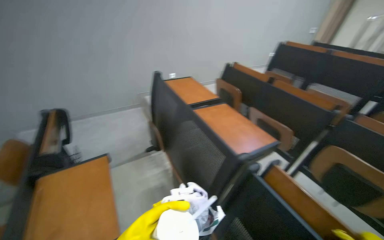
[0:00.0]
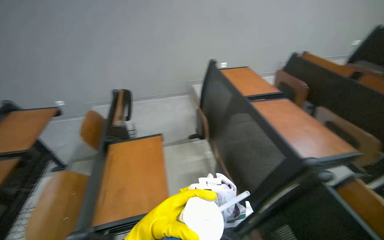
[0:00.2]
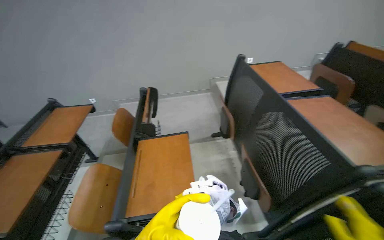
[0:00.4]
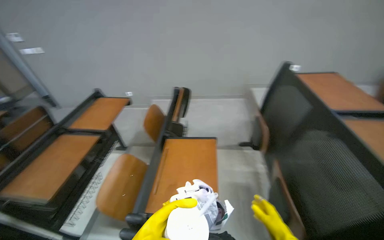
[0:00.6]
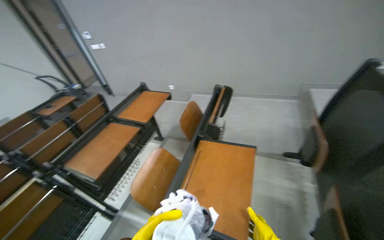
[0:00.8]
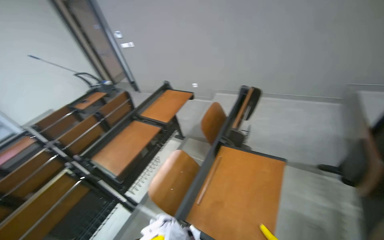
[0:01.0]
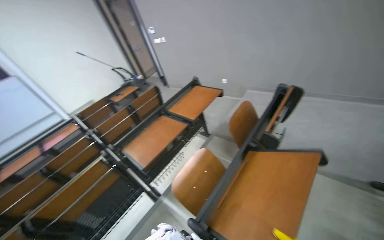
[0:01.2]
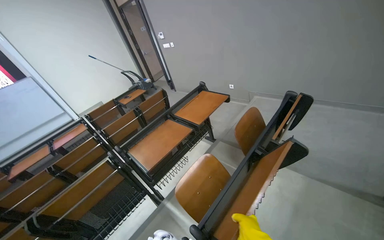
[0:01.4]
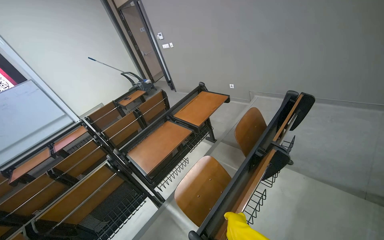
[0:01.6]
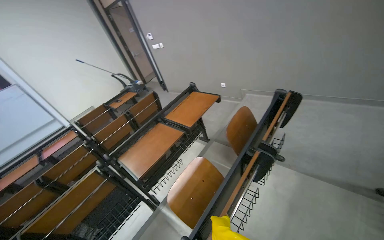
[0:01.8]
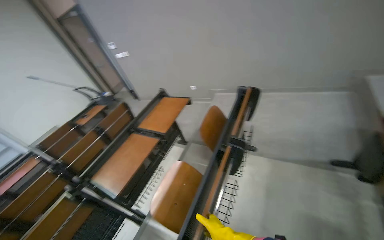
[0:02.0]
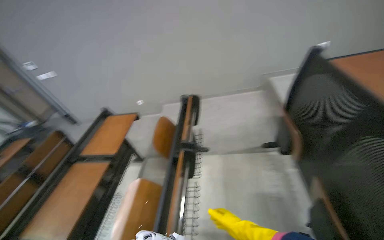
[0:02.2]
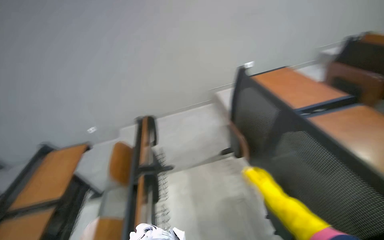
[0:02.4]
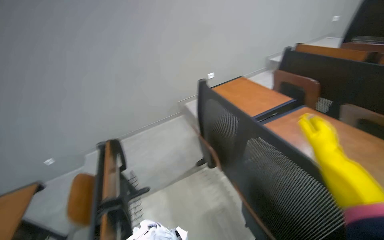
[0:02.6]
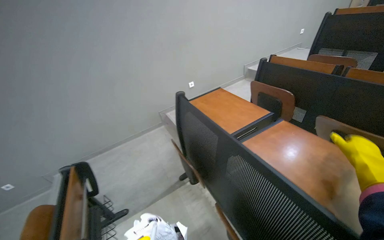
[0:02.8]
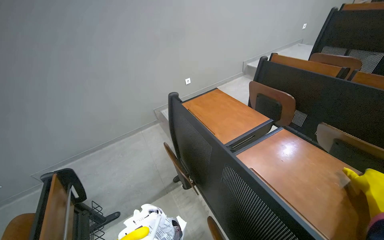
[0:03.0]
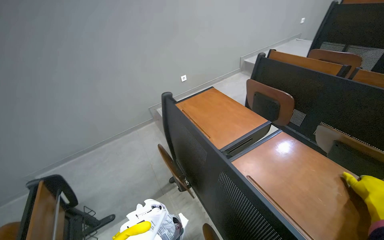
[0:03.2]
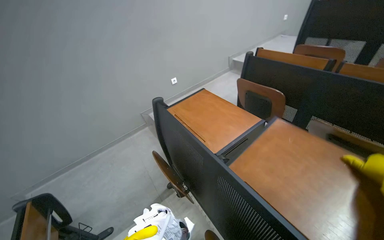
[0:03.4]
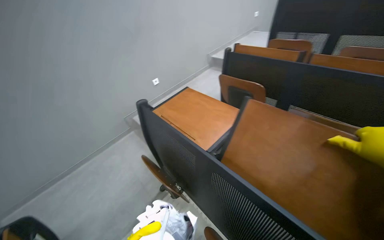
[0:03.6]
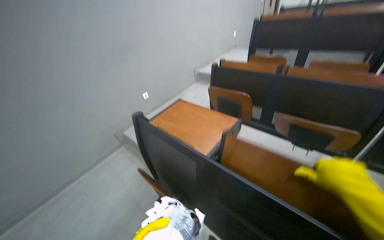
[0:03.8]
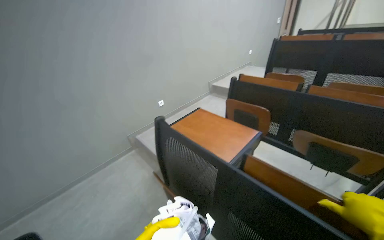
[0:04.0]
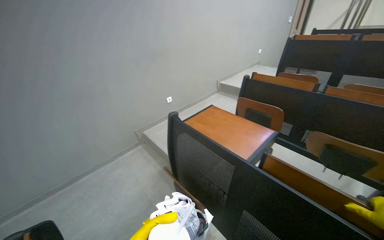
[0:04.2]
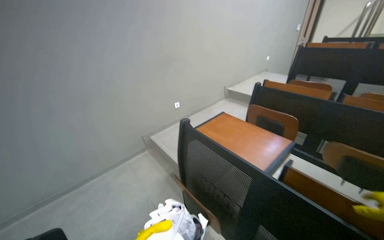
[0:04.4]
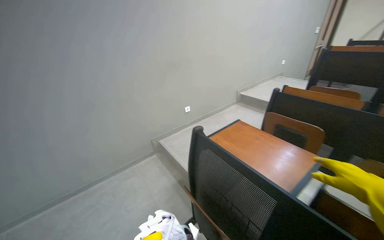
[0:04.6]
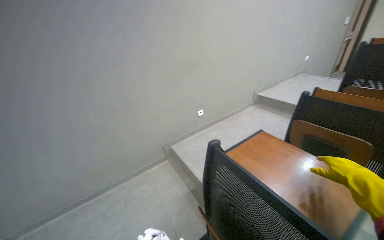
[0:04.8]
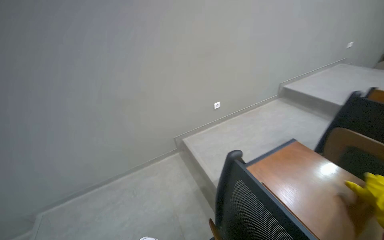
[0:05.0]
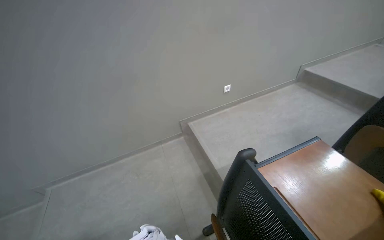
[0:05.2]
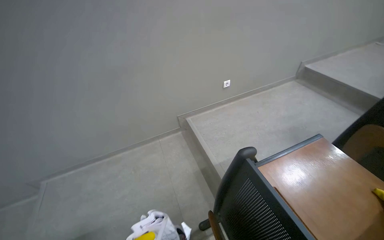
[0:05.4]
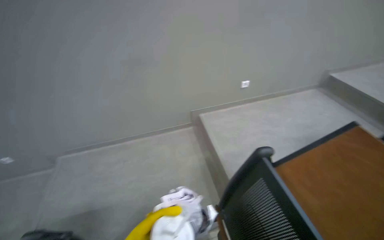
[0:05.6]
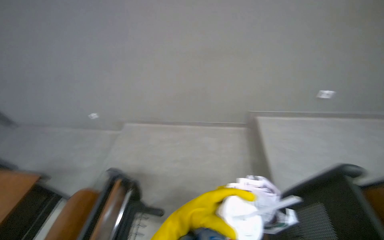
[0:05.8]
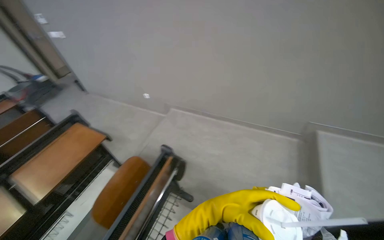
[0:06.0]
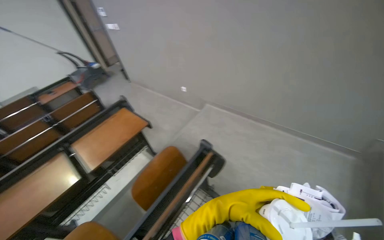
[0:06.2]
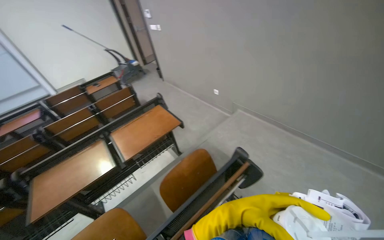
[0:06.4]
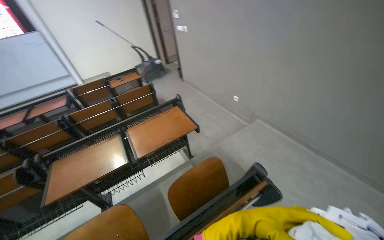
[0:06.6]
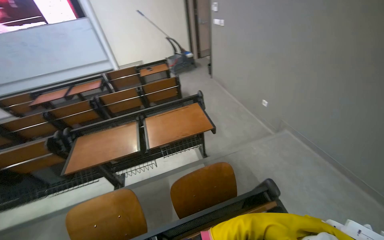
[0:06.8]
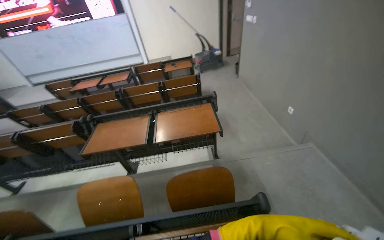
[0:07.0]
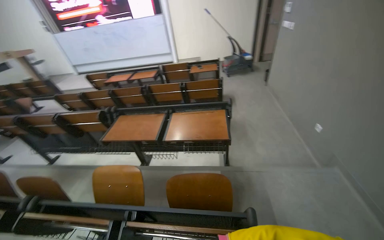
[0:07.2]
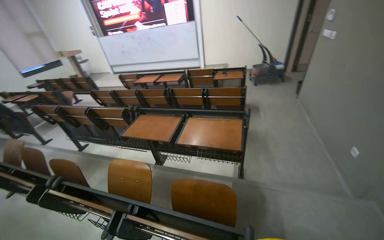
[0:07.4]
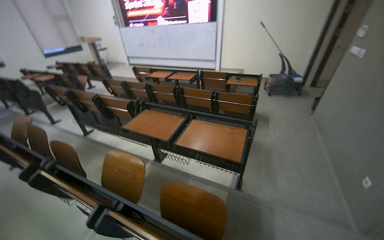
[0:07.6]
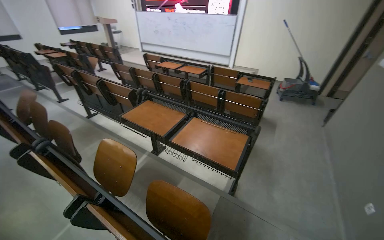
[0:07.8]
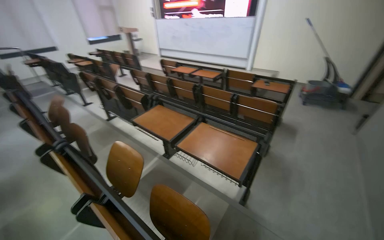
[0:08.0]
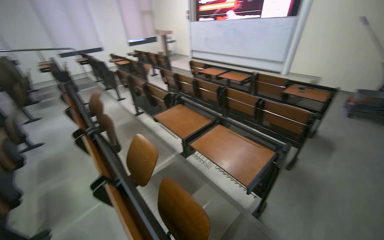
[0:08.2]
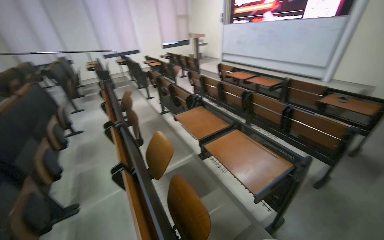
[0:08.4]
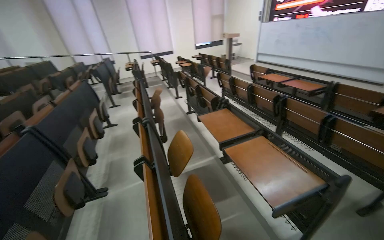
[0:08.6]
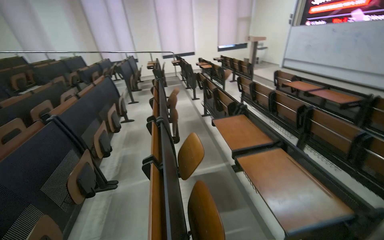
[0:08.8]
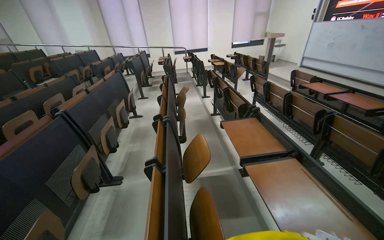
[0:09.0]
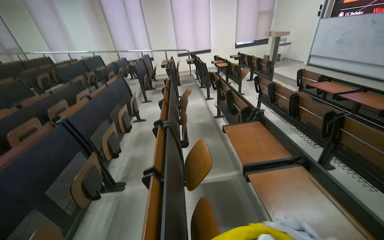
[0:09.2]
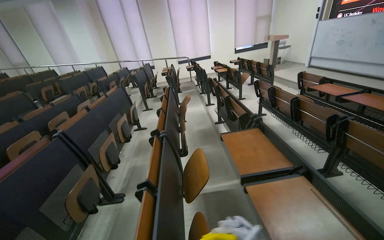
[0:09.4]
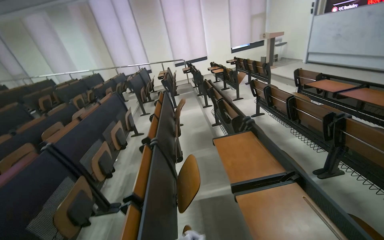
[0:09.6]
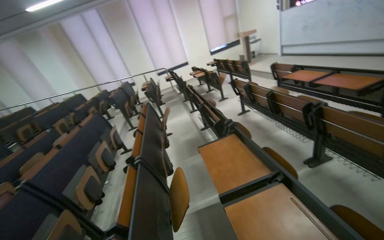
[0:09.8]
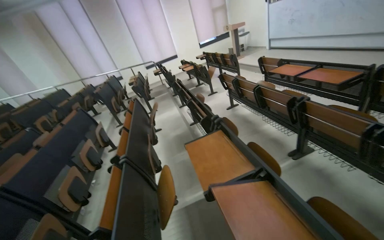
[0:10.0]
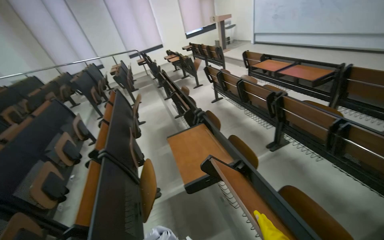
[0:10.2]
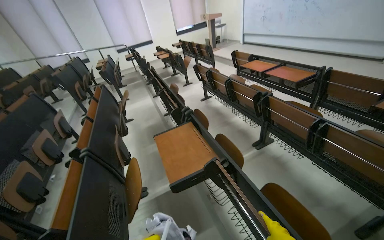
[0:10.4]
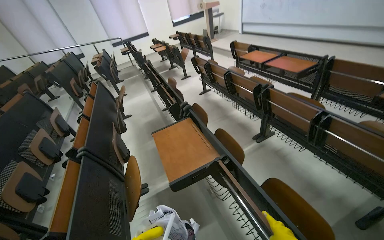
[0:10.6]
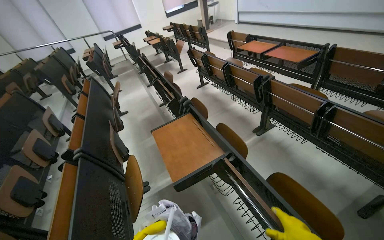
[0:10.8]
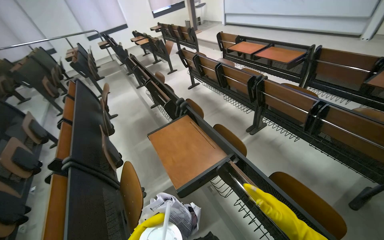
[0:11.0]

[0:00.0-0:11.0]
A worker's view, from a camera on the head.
Job: wiping surfaces.
The whole recording: Wiping desks in lecture hall. The worker wipes the surfaces of the desks in the lecture hall.
0:00.0 to 0:01.6: The head turns to the left by some 75 degrees.
0:01.6 to 0:03.2: The wearer moves approximately 50 cm. The wearer's head swings roughly 70 degrees to the right. The view tilts some 15 degrees upward.
0:04.8 to 0:06.2: The wearer looks roughly 70 degrees further to the left. The camera pitches downward, by some 20 degrees.
0:06.2 to 0:07.8: The head travels about 40 cm. The wearer's head swings approximately 80 degrees to the left.
0:07.8 to 0:09.4: The wearer's head swings roughly 55 degrees to the left.
0:09.4 to 0:11.0: The wearer moves roughly 40 cm. The wearer looks roughly 25 degrees further to the right.

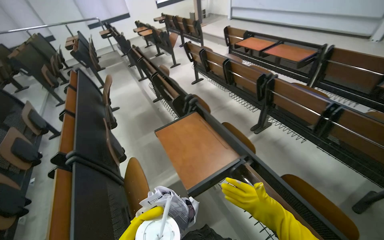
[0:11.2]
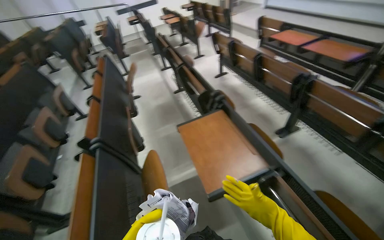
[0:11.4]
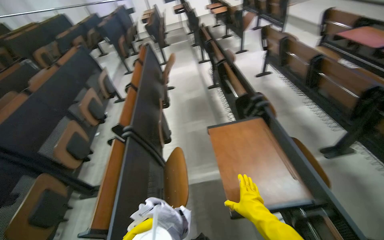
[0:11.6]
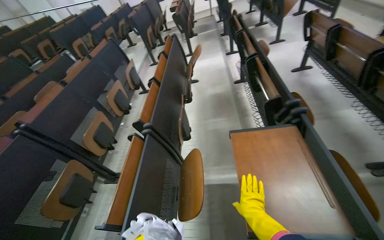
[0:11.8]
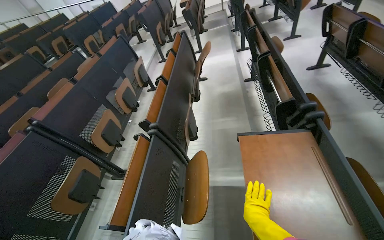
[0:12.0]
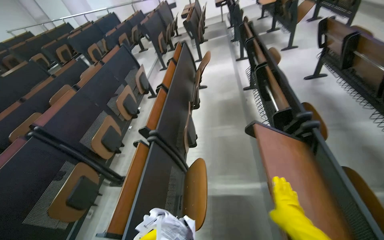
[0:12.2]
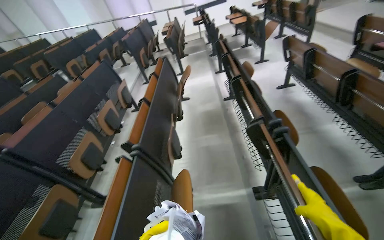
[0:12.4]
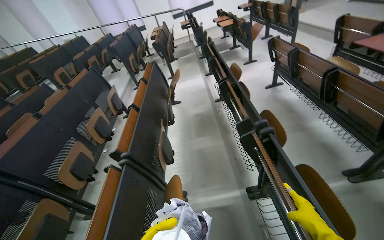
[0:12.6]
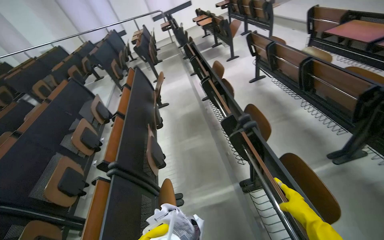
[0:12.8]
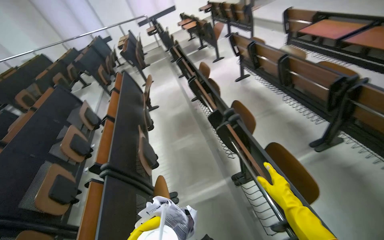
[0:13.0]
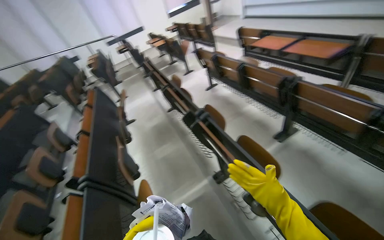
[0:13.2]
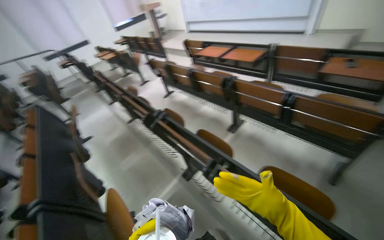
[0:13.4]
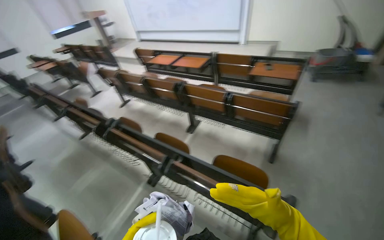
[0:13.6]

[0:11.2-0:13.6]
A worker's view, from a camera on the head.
Job: wiping surfaces.
The whole recording: Wiping desks in lecture hall. The worker wipes the surfaces of the desks in the lecture hall.
0:11.2 to 0:12.4: The wearer looks roughly 30 degrees further to the left.
0:12.4 to 0:13.6: The wearer's head swings about 55 degrees to the right. The wearer looks approximately 15 degrees further upward.

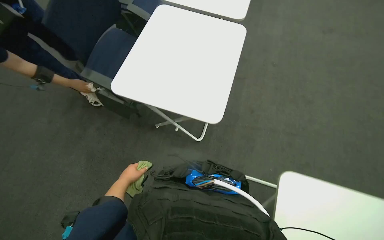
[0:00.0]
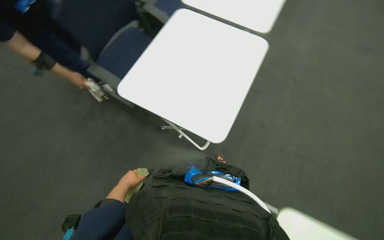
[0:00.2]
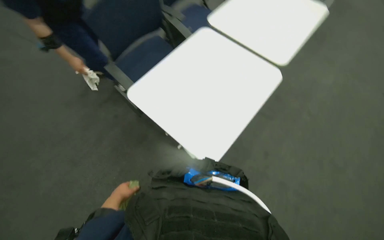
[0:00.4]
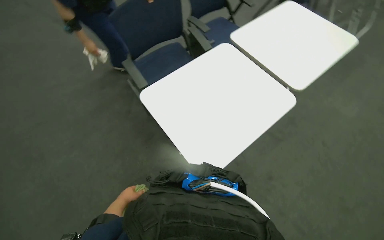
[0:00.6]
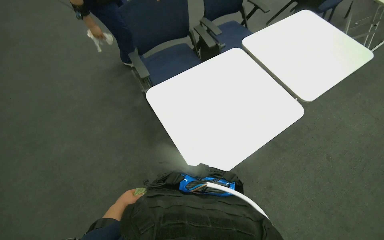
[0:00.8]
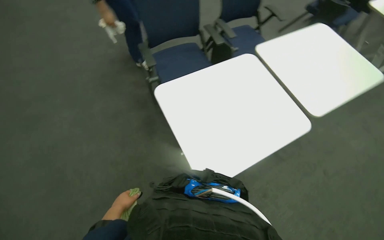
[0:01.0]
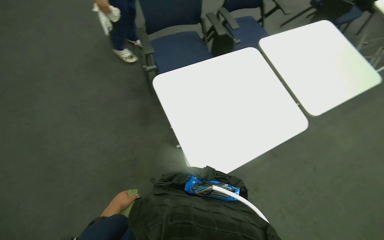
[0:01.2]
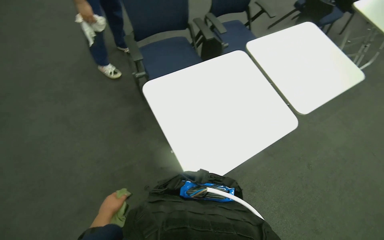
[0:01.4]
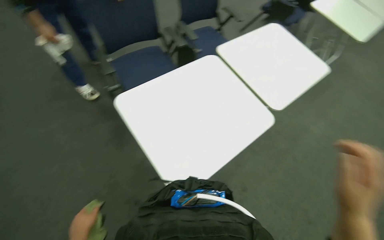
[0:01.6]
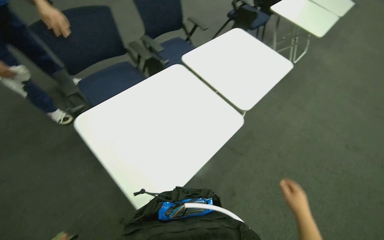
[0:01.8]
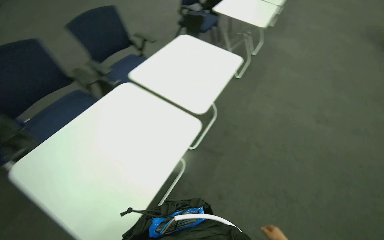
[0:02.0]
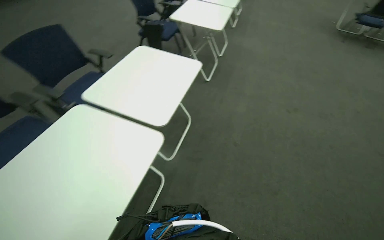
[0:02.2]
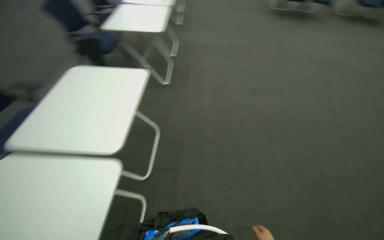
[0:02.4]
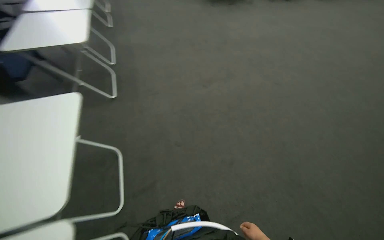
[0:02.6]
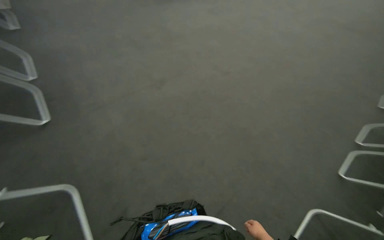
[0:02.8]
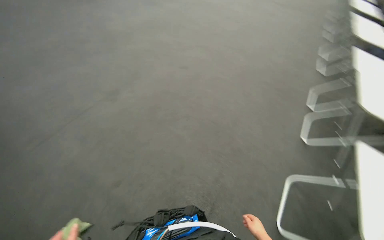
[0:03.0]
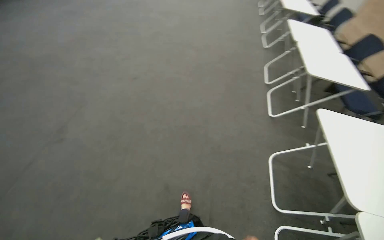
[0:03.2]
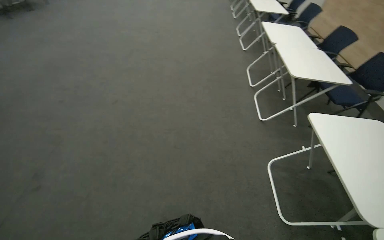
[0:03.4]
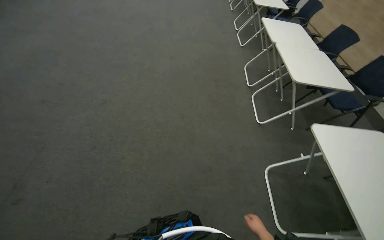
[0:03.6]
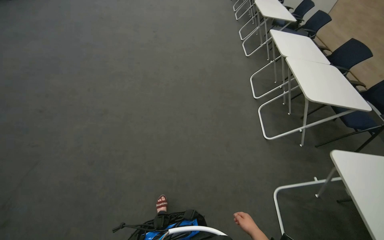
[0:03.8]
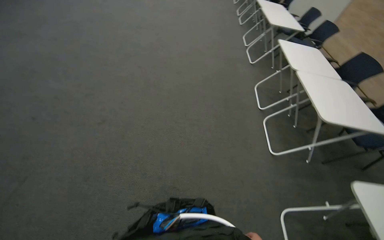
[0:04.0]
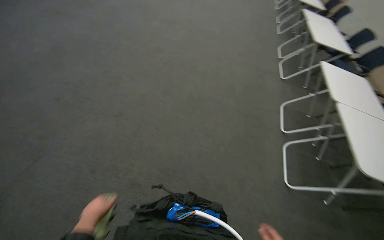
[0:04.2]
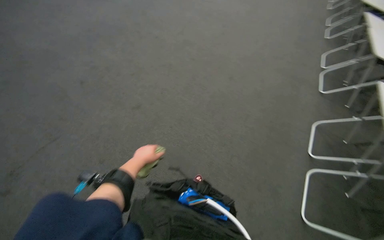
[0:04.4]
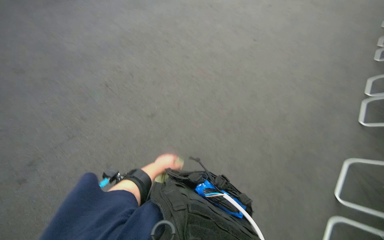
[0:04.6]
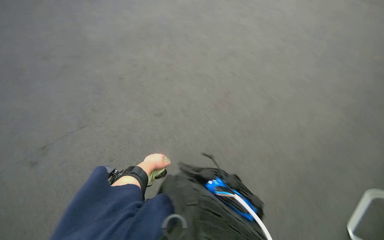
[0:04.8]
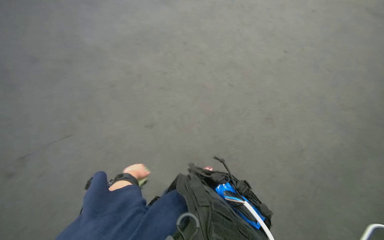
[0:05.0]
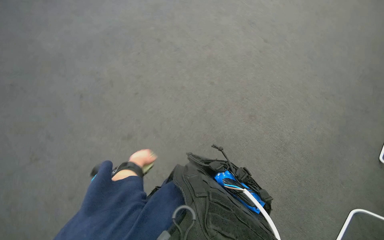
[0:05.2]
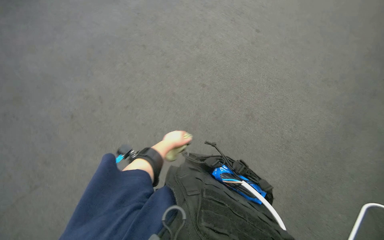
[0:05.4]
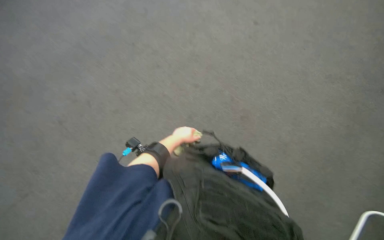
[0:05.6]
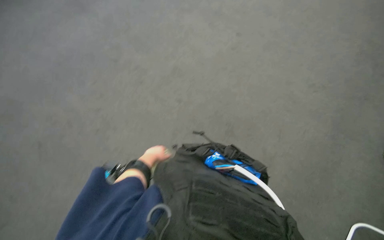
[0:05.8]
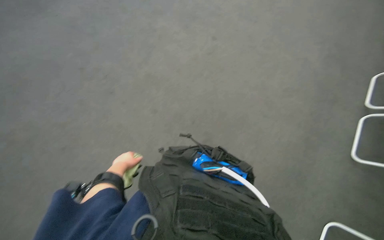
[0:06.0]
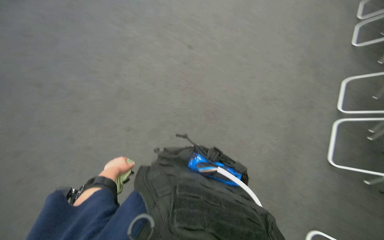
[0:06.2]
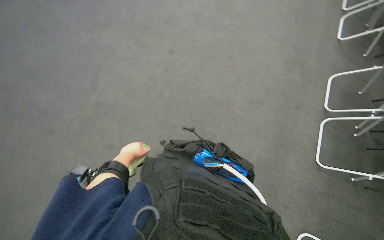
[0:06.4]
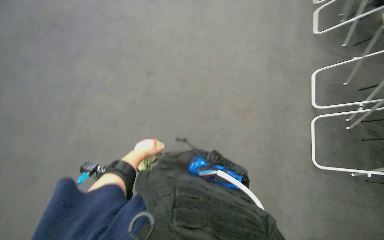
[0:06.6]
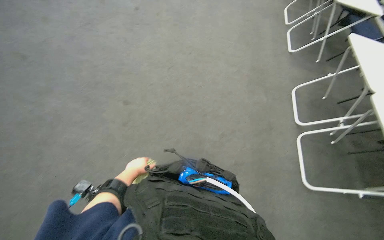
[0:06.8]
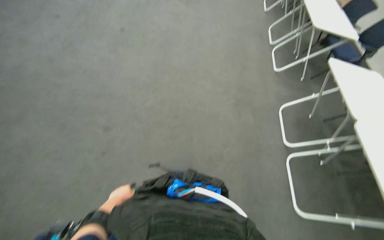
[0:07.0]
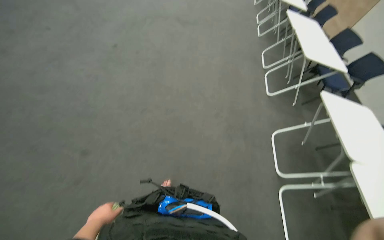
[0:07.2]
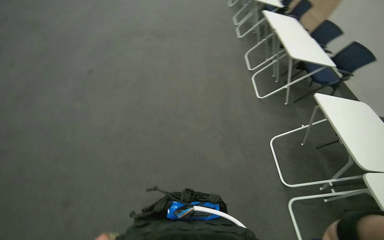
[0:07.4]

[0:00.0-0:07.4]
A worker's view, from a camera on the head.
Job: wiping surfaces.
The whole recording: Wiping conference room tables. The worker wipes conference room tables with a cloth, periodically soaking and wringing cloths in a bucket.
0:00.0 to 0:01.4: The scene turns some 30 degrees clockwise in the picture.
0:03.0 to 0:04.4: The camera travels approximately 80 cm.
